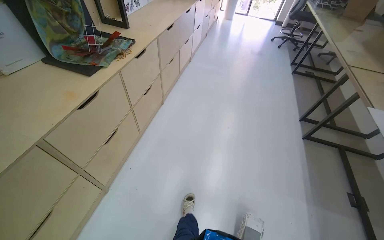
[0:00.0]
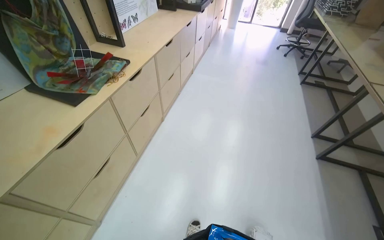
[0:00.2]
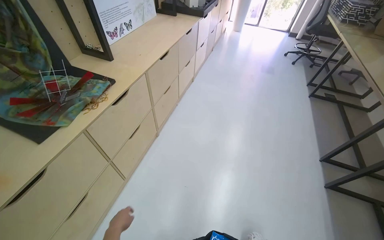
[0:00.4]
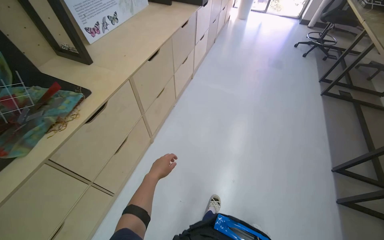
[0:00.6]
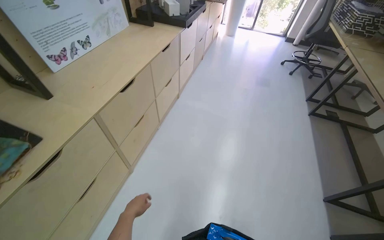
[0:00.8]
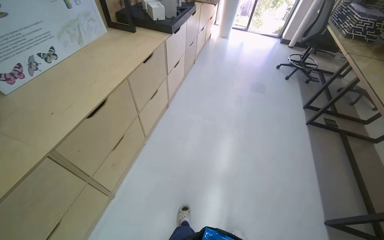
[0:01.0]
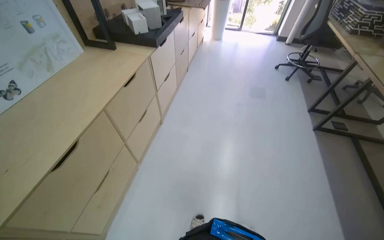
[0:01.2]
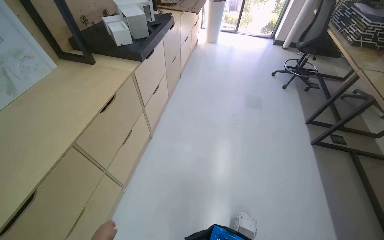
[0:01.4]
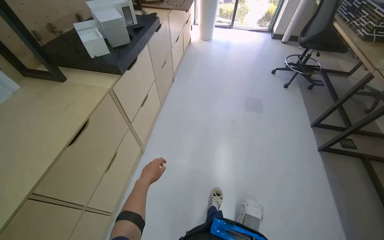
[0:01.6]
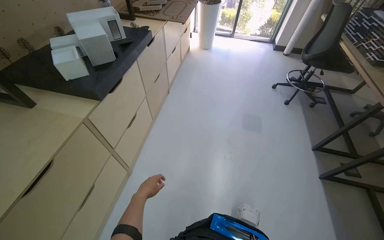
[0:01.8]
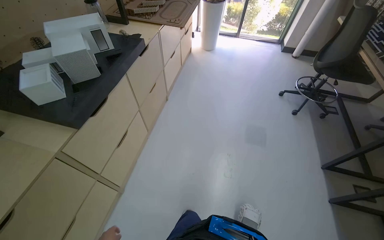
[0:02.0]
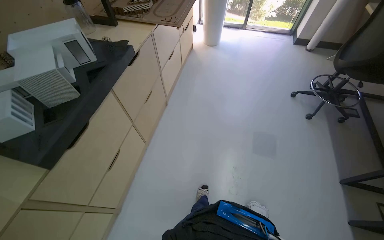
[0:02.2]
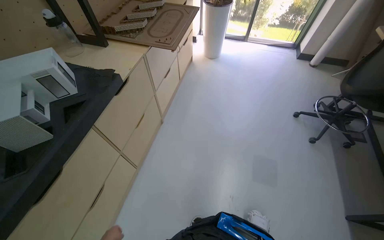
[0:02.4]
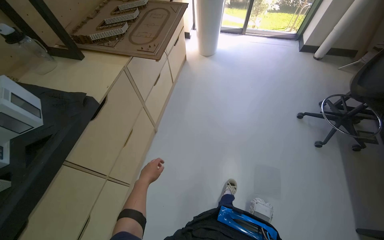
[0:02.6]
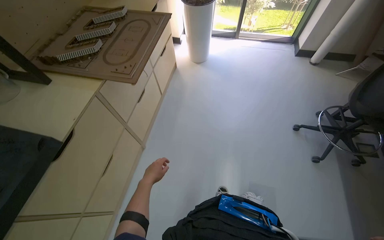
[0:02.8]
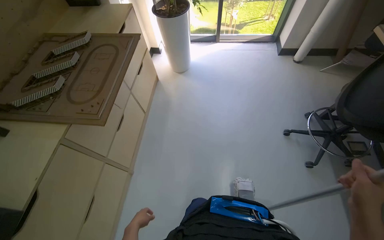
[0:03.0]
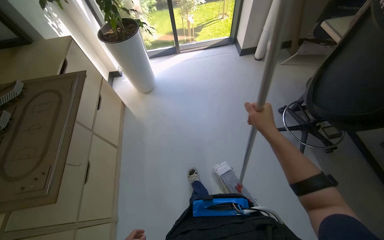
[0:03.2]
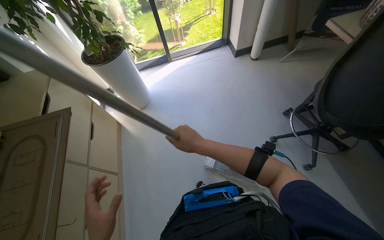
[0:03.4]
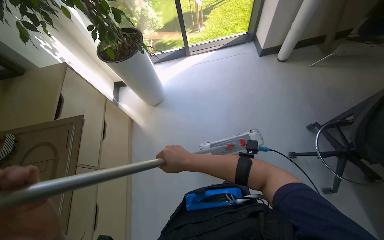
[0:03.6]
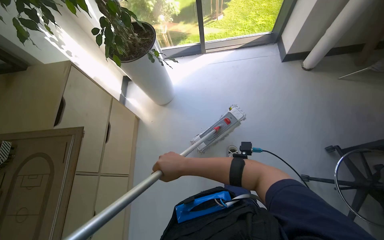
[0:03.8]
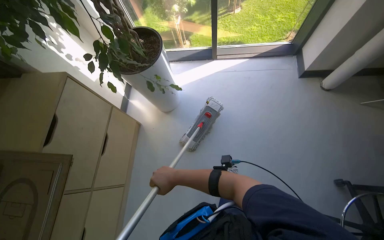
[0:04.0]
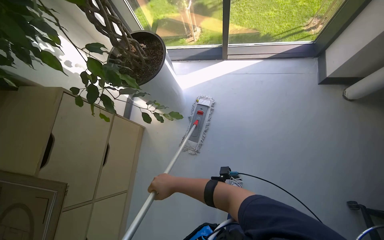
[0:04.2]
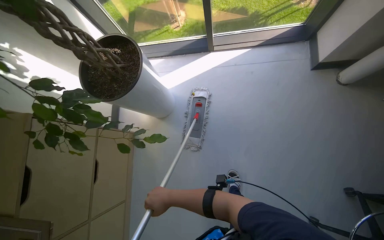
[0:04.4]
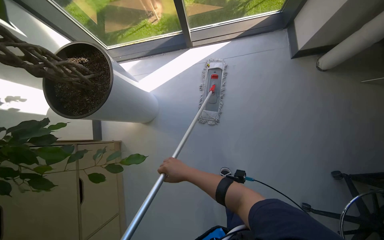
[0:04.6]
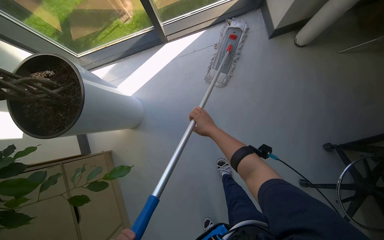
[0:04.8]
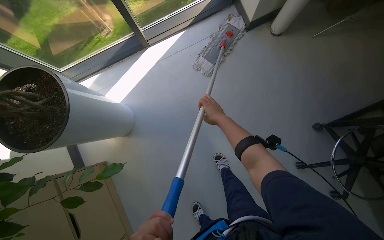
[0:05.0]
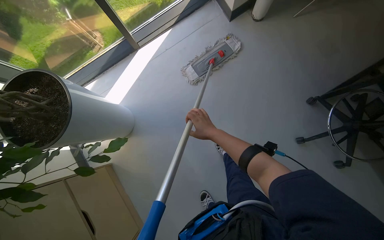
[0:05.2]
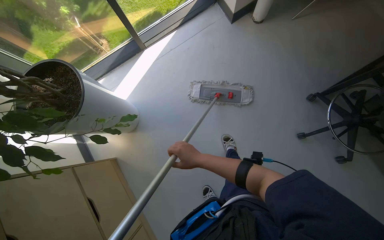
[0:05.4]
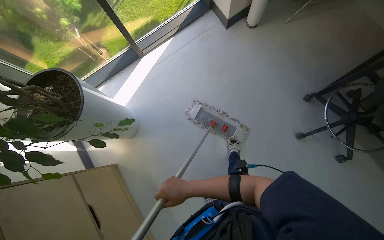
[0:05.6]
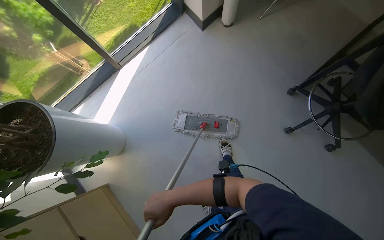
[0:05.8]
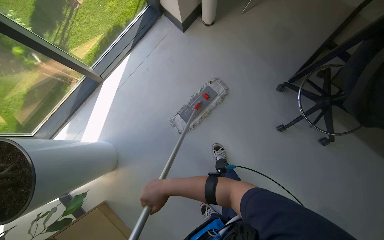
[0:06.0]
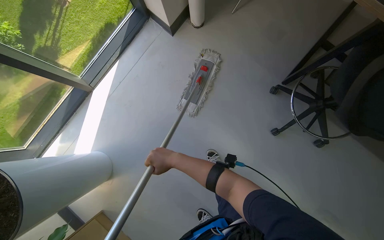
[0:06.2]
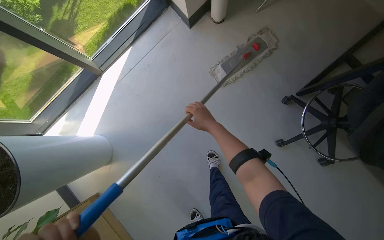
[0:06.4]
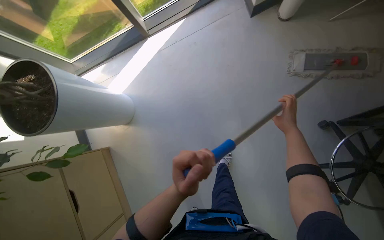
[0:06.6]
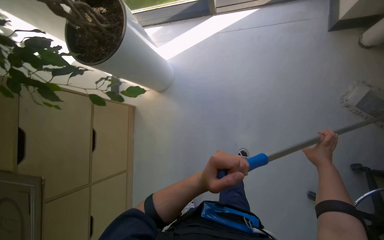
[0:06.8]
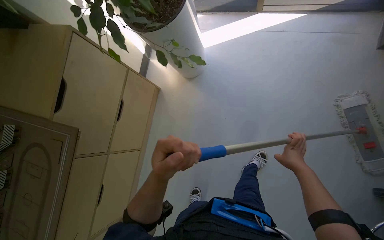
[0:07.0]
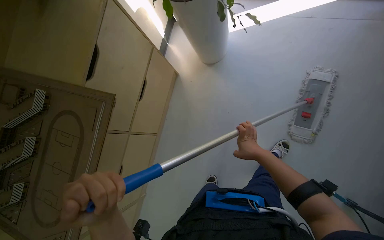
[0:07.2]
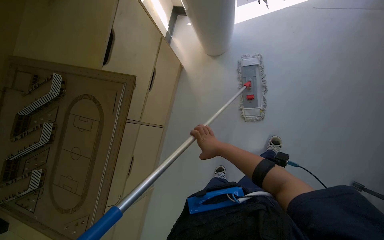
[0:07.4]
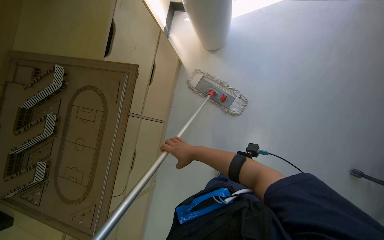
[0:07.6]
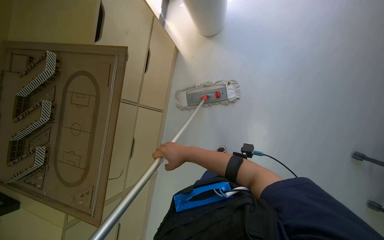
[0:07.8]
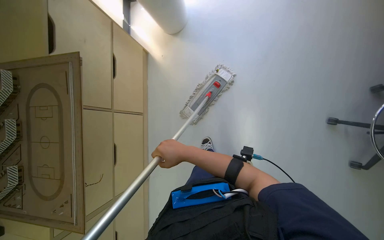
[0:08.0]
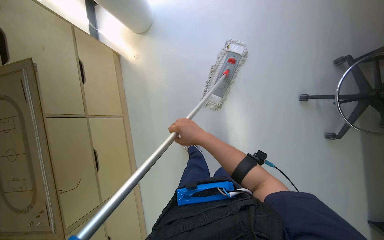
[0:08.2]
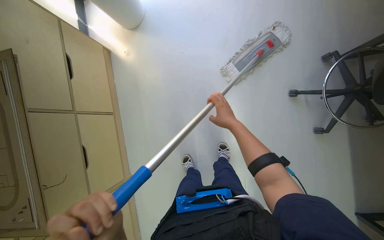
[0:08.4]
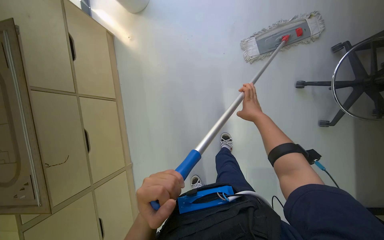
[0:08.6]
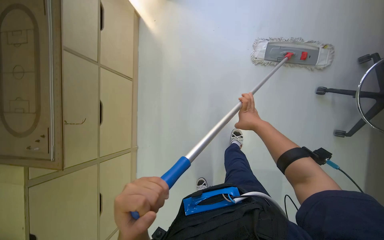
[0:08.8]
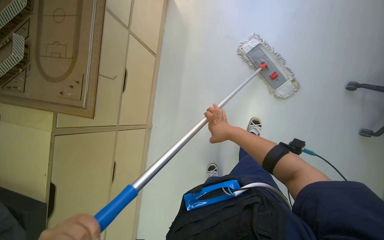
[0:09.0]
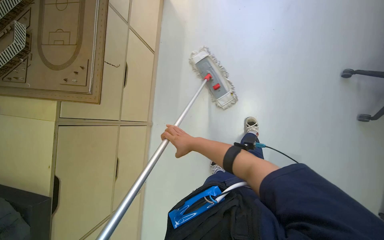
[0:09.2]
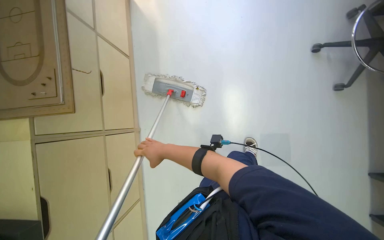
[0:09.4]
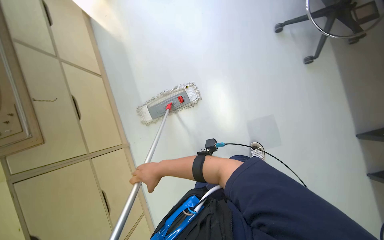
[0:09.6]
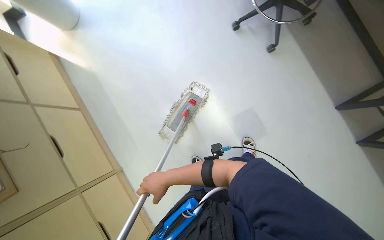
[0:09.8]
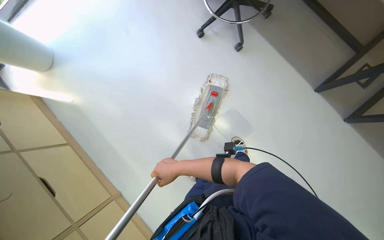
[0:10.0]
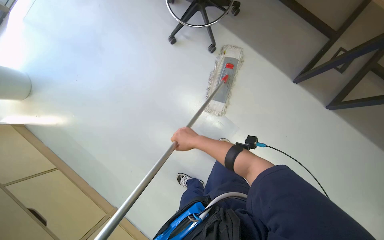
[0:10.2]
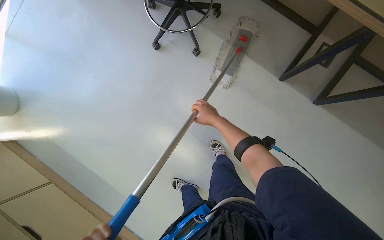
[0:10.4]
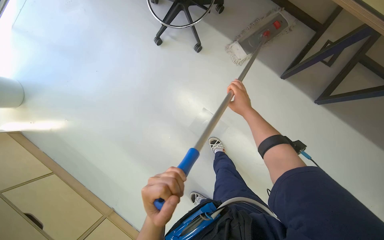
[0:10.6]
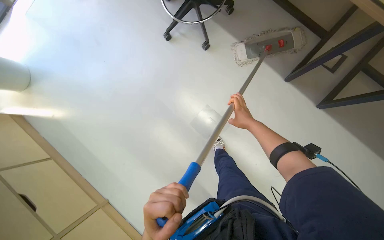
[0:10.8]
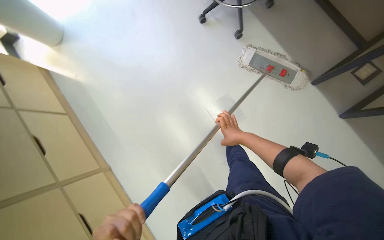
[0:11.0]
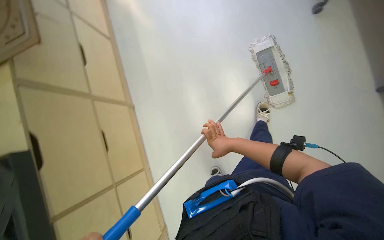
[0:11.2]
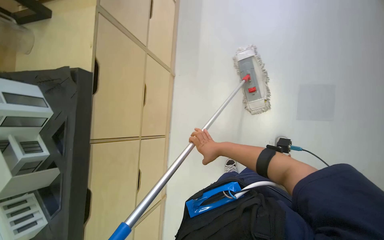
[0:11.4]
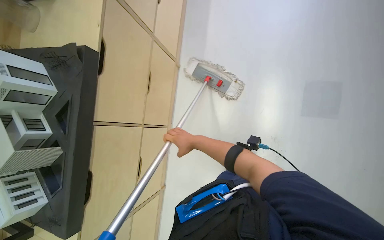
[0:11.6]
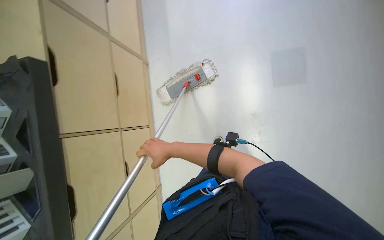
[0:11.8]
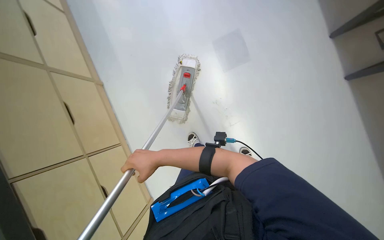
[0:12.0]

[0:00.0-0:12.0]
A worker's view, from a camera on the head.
Job: mopping floor.
The whole recording: Mopping office floor. The worker mops the office floor, moving chairs and opening a glass door to clean the entire area.
0:00.0 to 0:01.6: The camera travels approximately 2 m.
0:01.6 to 0:03.0: The head travels roughly 1.5 m.
0:03.0 to 0:04.4: The camera travels roughly 1.5 m. The camera pitches downward, by approximately 20 degrees.
0:04.4 to 0:06.0: The scene turns some 45 degrees counterclockwise in the picture.
0:07.6 to 0:09.0: The camera is carried approximately 40 cm.
0:09.0 to 0:10.4: The camera travels some 60 cm. Everything in view rotates some 65 degrees counterclockwise.
0:10.4 to 0:12.0: The right hand is displaced down the picture by about 40 cm.

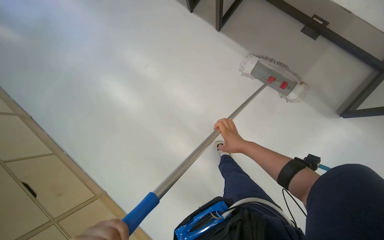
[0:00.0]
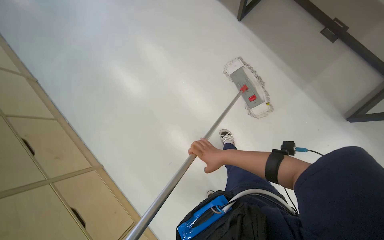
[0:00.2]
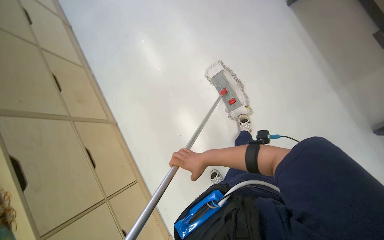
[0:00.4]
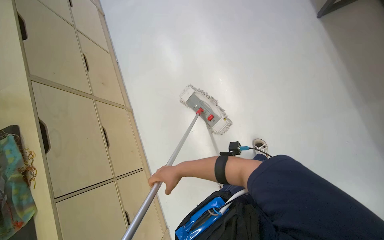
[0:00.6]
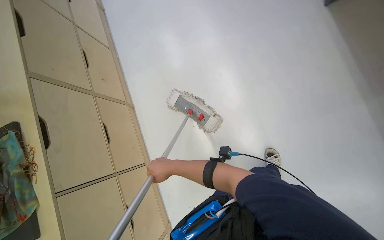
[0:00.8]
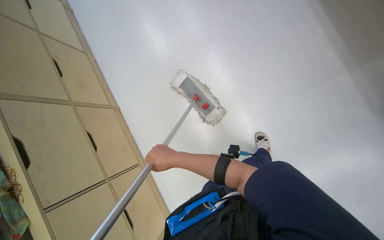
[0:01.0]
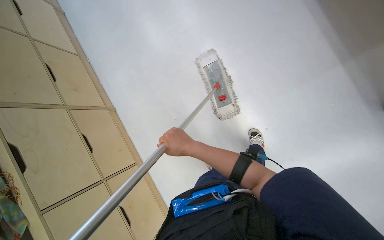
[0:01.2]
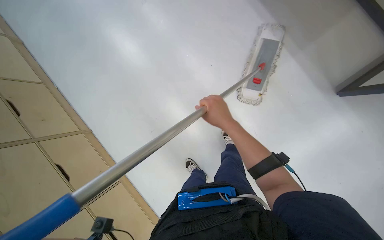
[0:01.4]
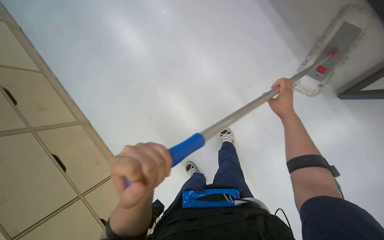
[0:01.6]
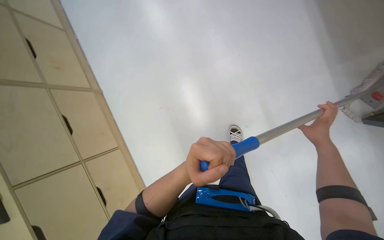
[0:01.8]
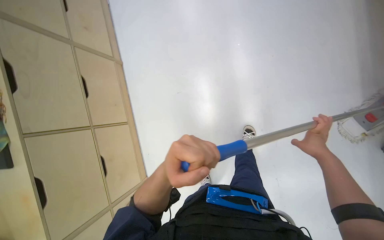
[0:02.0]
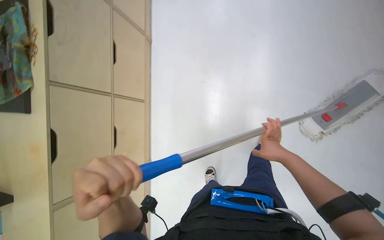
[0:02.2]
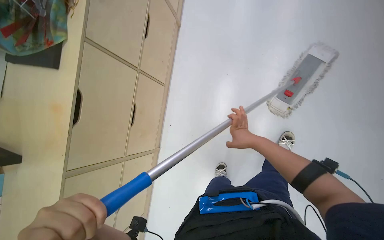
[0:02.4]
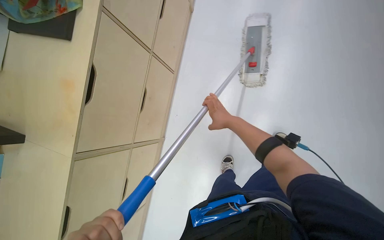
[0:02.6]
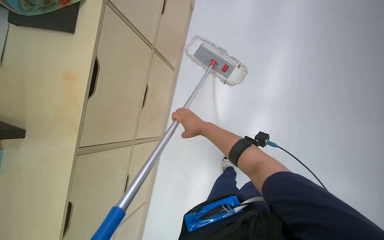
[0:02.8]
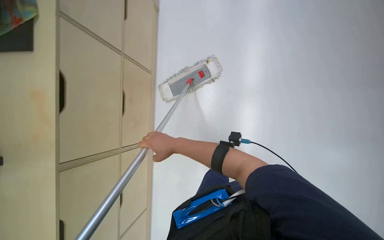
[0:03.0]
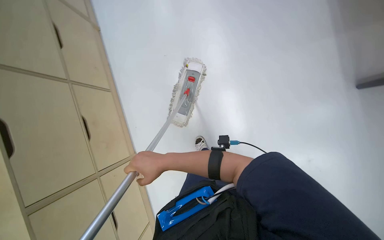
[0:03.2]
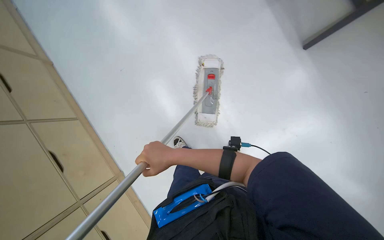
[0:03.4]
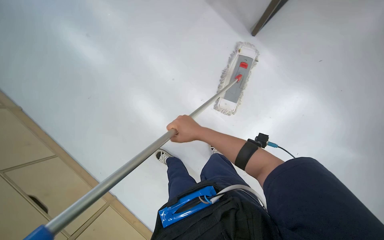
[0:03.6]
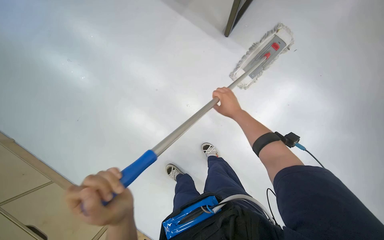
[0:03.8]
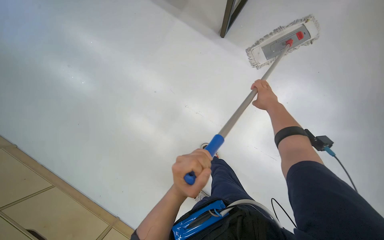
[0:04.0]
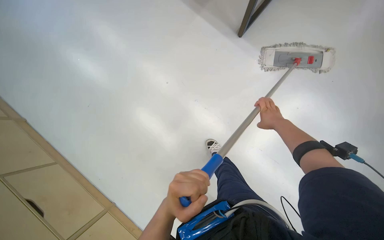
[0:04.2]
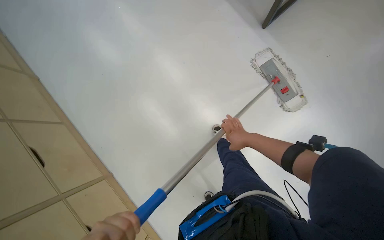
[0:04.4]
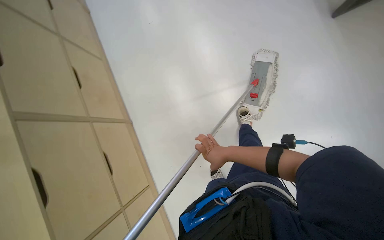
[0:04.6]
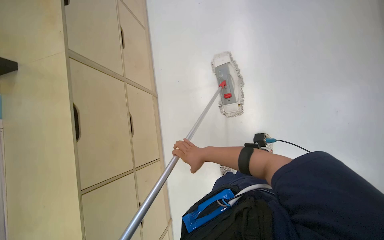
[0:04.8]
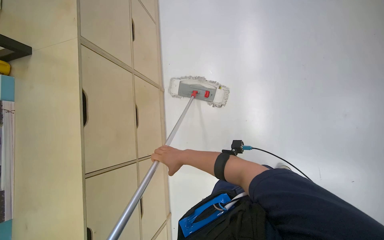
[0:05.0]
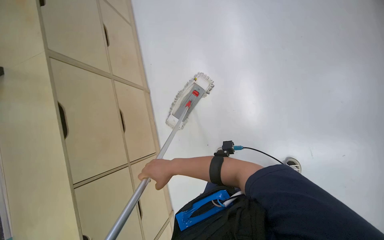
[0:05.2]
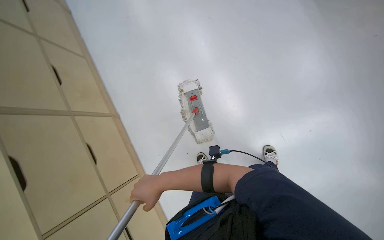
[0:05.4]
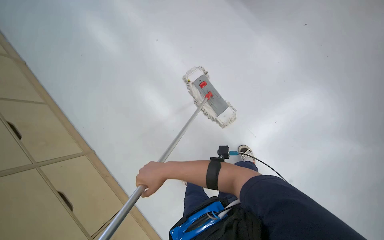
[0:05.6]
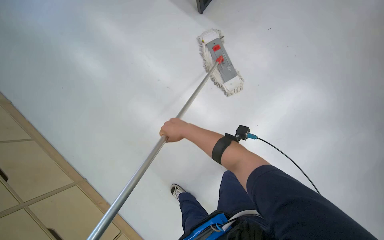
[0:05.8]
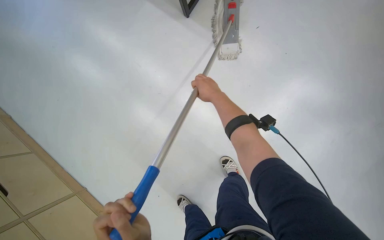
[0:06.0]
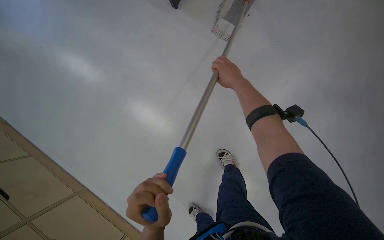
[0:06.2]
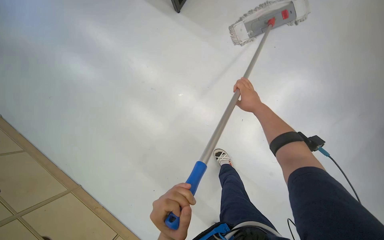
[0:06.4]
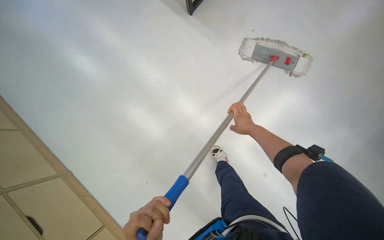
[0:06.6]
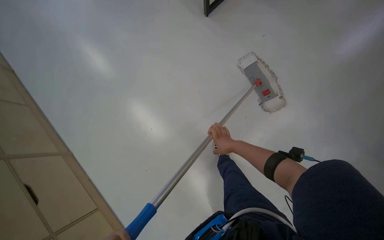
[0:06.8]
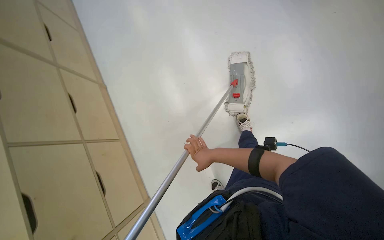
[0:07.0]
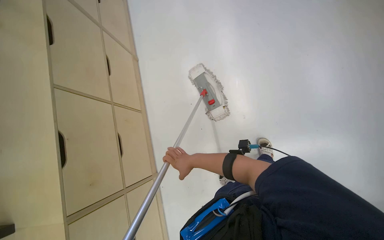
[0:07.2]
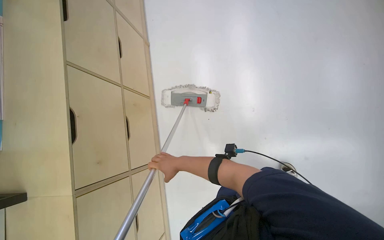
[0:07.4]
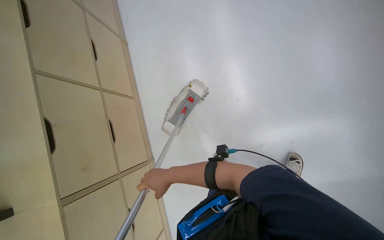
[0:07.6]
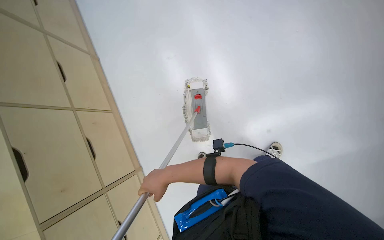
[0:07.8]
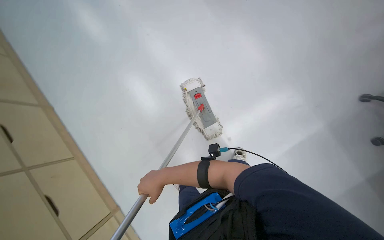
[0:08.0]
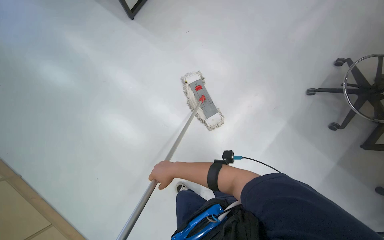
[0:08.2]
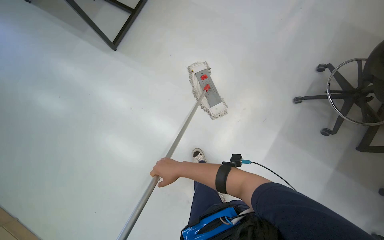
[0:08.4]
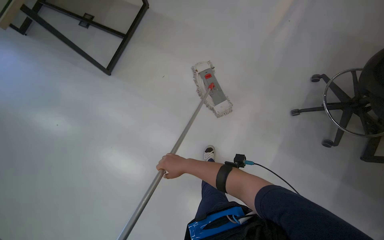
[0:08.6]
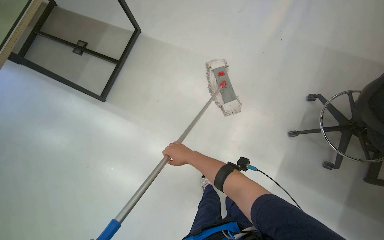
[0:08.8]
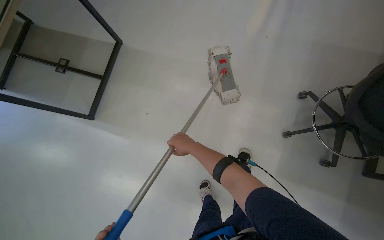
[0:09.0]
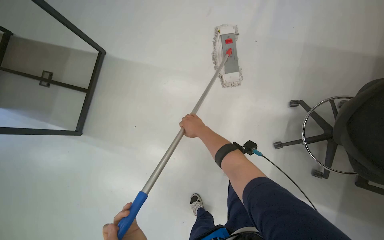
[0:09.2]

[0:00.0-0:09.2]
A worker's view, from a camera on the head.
Job: mopping floor.
The whole recording: Mopping office floor. The worker mops the office floor, moving chairs and opening a glass door to clean the entire area.
0:01.6 to 0:03.0: The right hand shifts roughly 35 cm to the left.
0:04.6 to 0:06.2: The camera sweeps to the right, by some 15 degrees. The right hand moves up the picture, some 15 cm.
